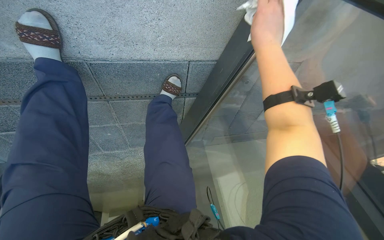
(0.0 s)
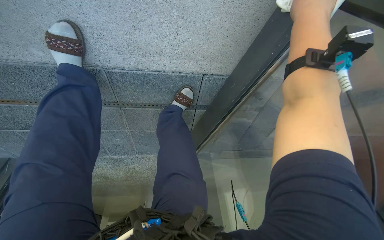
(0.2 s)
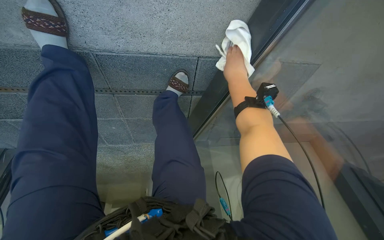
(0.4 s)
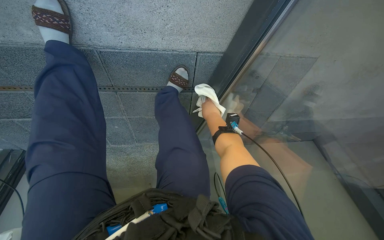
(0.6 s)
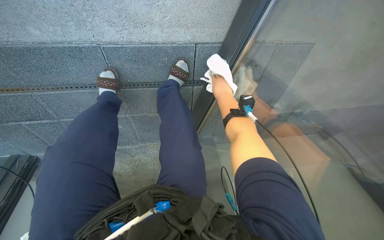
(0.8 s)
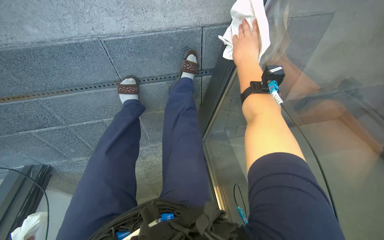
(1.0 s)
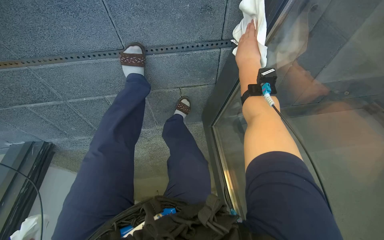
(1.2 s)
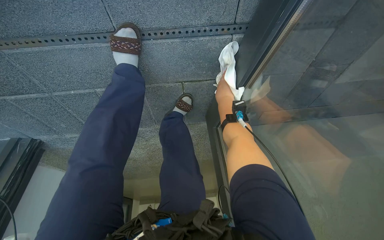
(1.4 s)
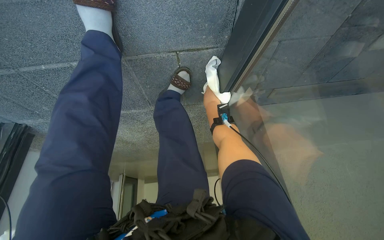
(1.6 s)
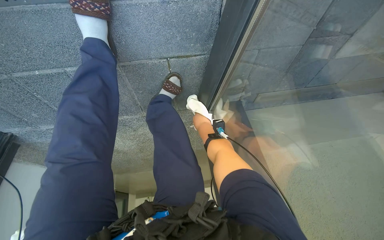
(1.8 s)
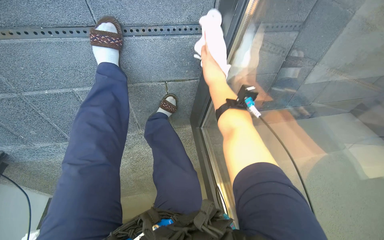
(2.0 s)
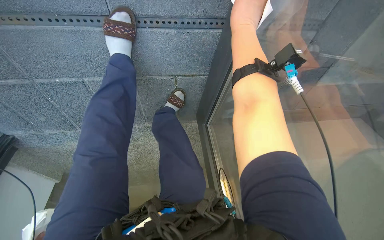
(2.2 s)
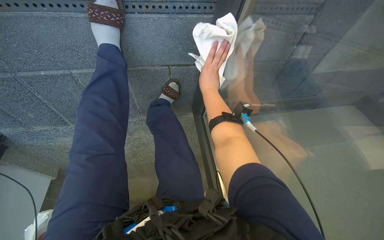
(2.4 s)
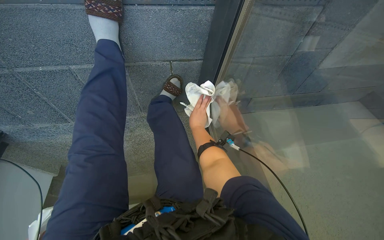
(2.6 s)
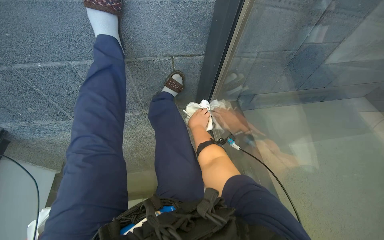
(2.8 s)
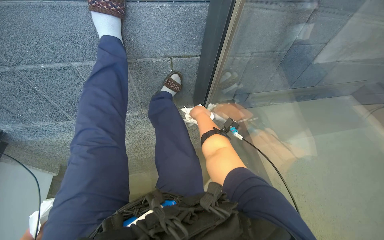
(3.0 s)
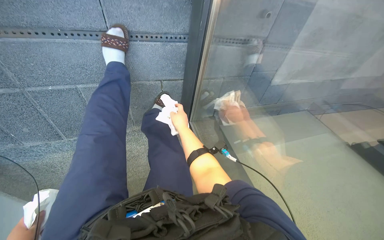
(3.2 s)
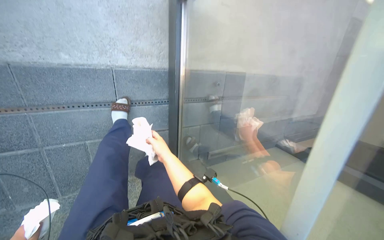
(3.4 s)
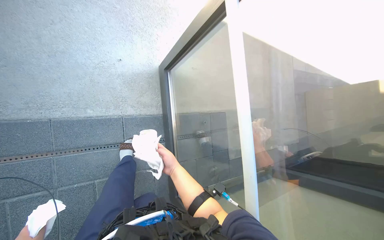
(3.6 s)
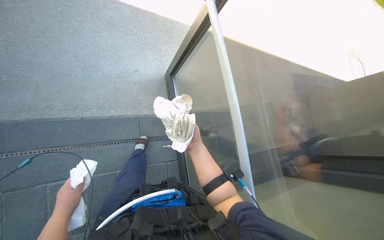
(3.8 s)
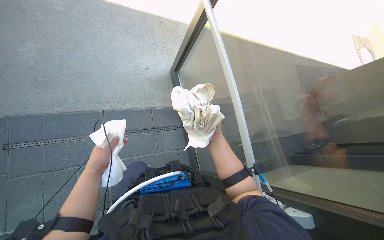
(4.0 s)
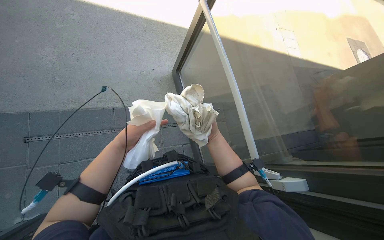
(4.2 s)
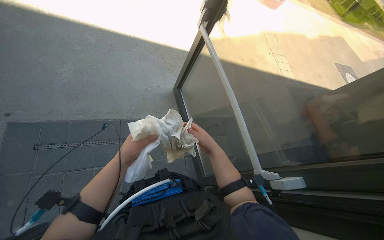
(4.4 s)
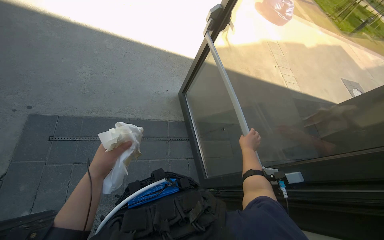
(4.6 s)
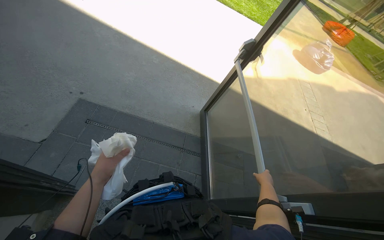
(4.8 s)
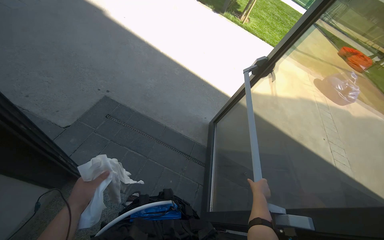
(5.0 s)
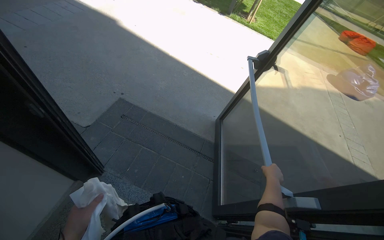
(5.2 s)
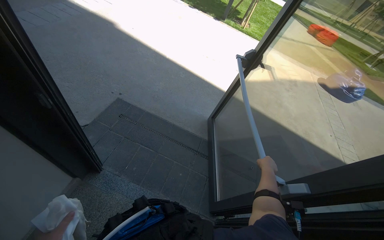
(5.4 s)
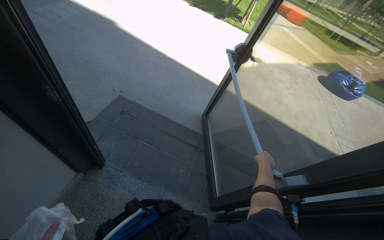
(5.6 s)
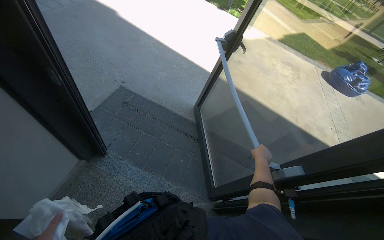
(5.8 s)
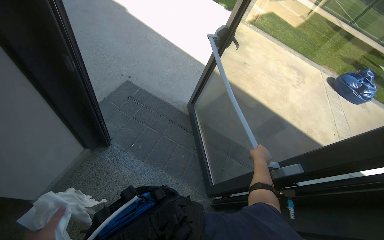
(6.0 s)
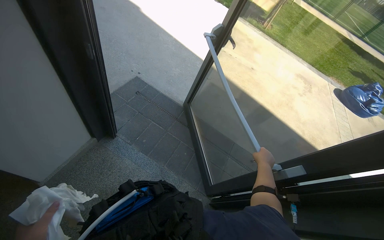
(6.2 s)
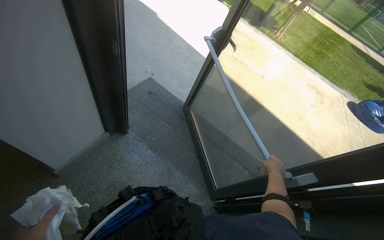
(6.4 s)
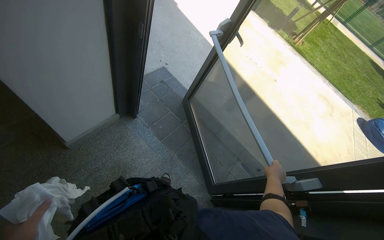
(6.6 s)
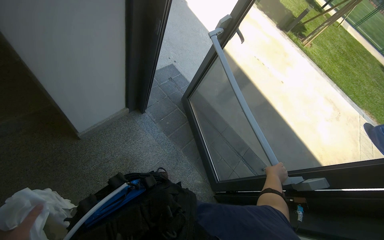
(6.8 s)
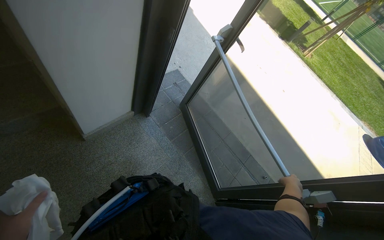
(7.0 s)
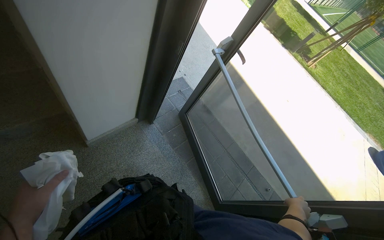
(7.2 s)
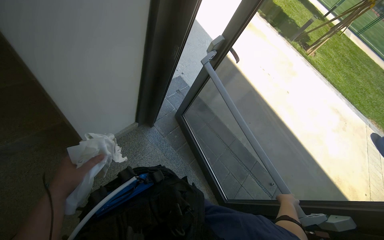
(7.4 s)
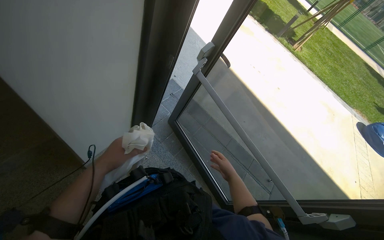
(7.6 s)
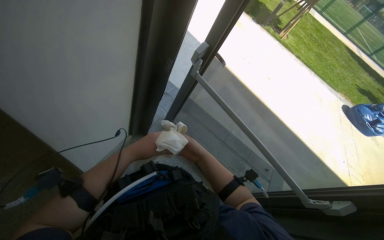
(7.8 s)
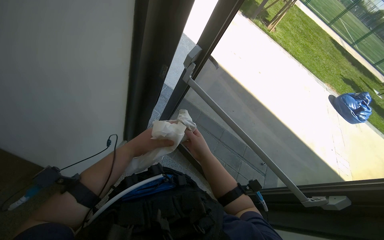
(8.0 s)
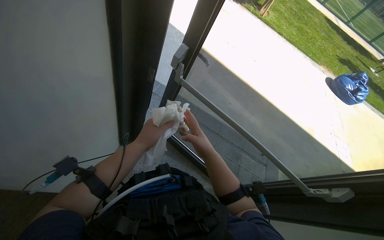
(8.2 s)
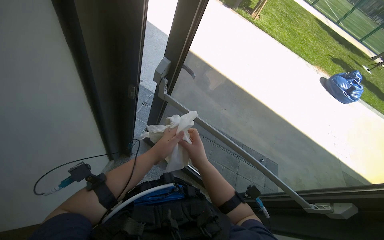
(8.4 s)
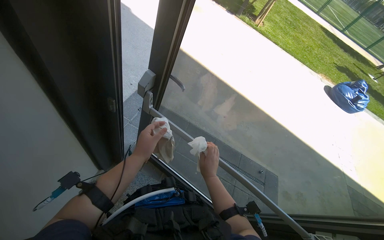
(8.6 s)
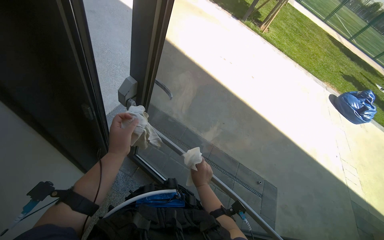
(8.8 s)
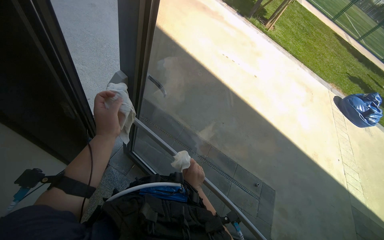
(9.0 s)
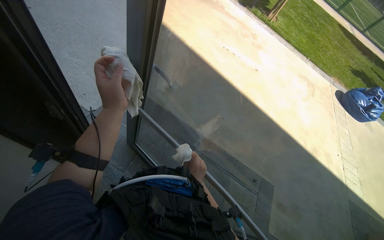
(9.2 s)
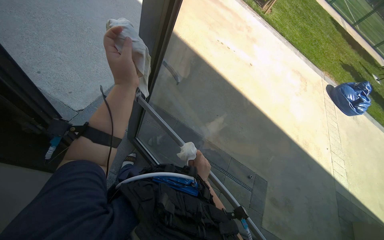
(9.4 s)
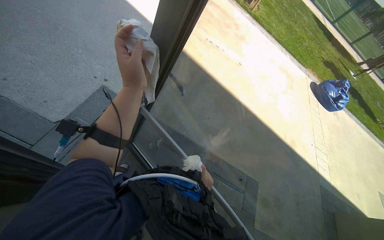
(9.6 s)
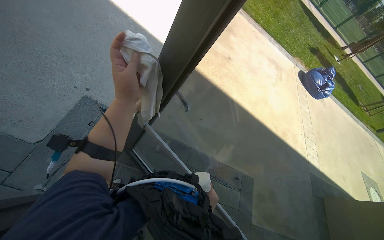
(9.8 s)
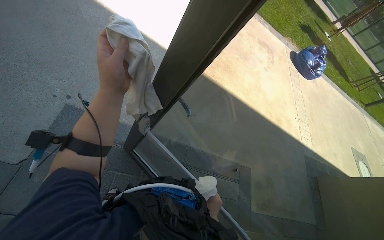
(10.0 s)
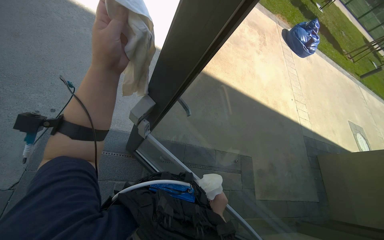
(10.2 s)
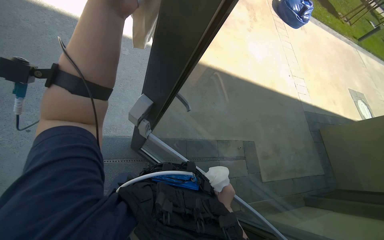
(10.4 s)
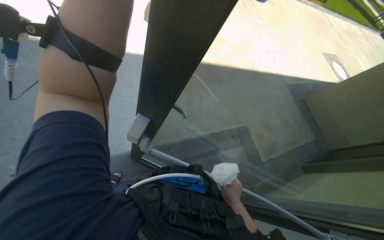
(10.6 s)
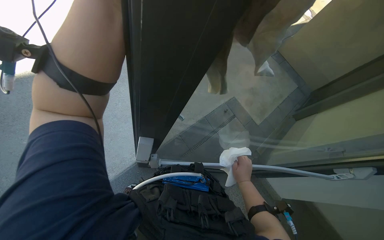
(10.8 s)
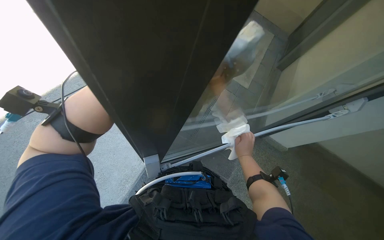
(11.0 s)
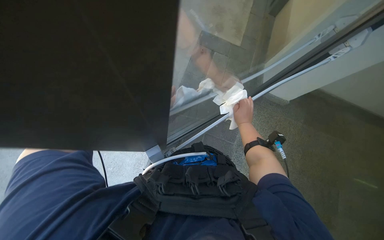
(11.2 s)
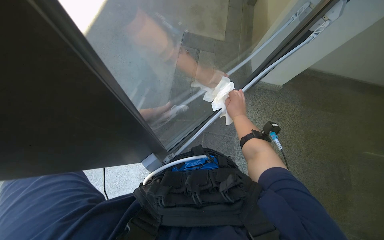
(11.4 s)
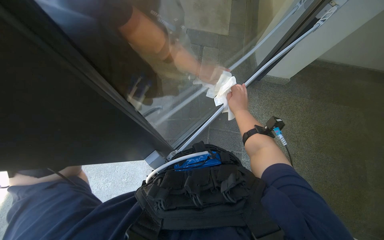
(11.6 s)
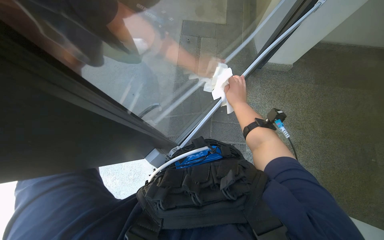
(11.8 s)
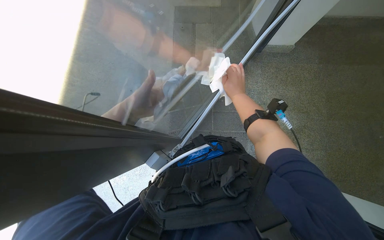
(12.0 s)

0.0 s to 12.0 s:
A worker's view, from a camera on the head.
Job: cleaning windows.
The whole recording: Wiping glass door. The worker wipes the glass door with a white cloth.
0.0 to 1.6 s: The wearer moves roughly 40 cm.
1.6 to 3.0 s: The right hand moves up and down the picture over roughly 25 cm, changing direction 2 times.
7.6 to 9.0 s: The camera is carried about 40 cm.
9.0 to 10.4 s: The head travels roughly 60 cm. The head rotates roughly 30 degrees to the right. The view tips downward by roughly 25 degrees.

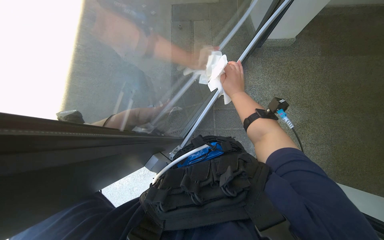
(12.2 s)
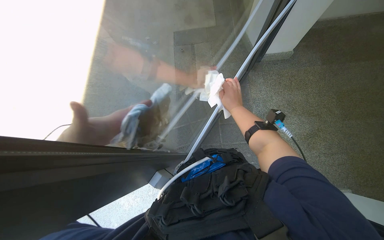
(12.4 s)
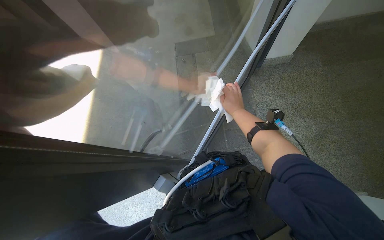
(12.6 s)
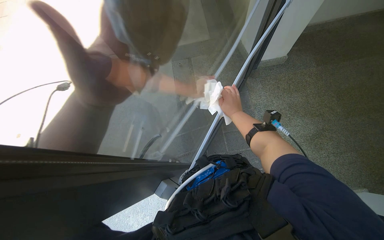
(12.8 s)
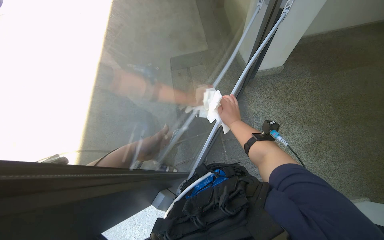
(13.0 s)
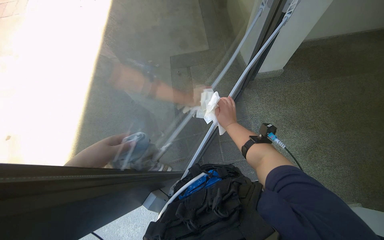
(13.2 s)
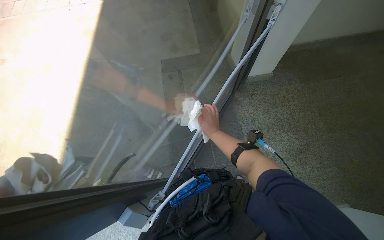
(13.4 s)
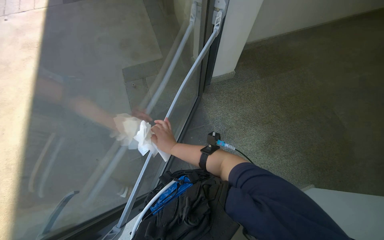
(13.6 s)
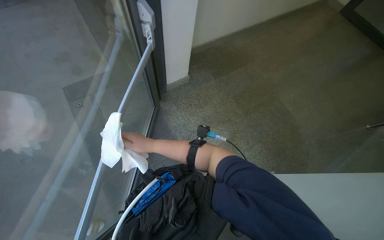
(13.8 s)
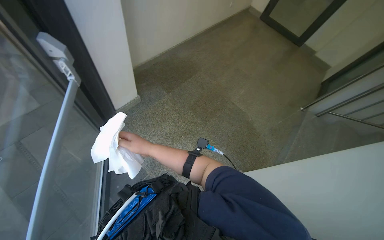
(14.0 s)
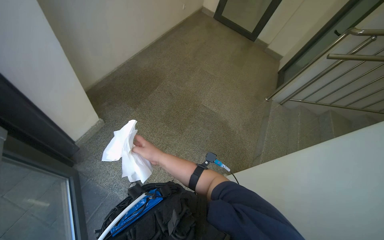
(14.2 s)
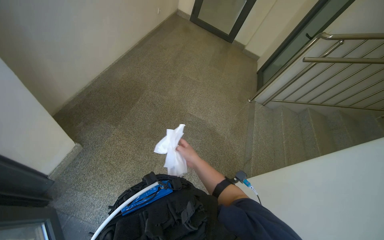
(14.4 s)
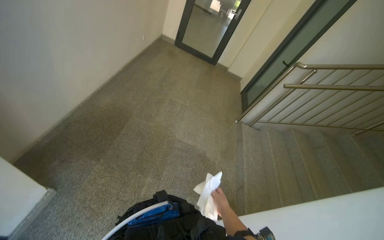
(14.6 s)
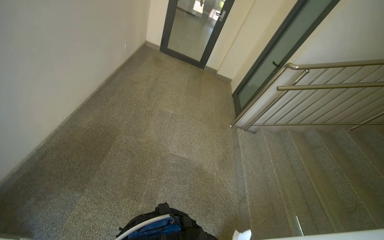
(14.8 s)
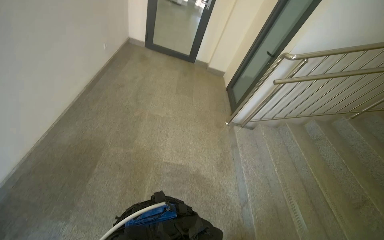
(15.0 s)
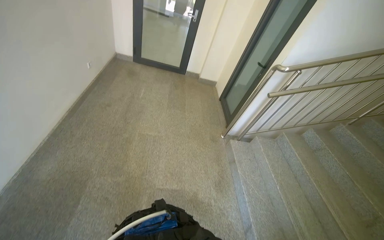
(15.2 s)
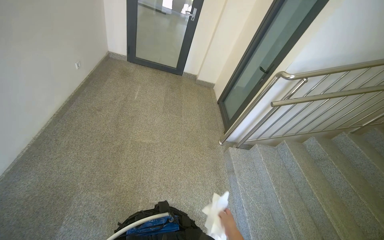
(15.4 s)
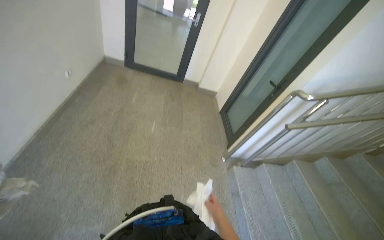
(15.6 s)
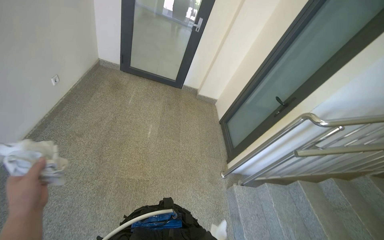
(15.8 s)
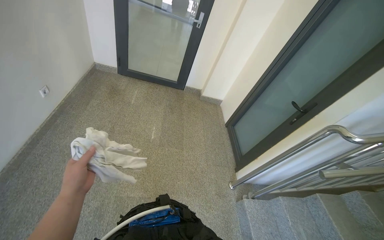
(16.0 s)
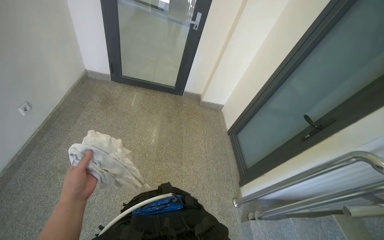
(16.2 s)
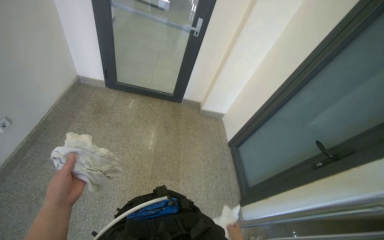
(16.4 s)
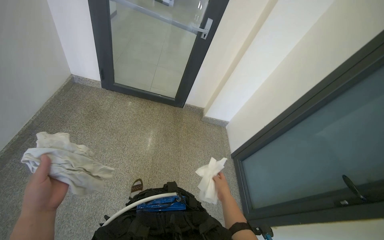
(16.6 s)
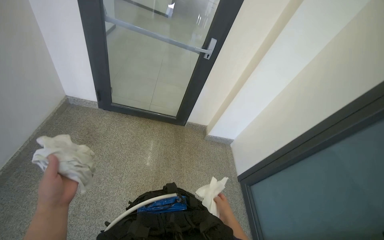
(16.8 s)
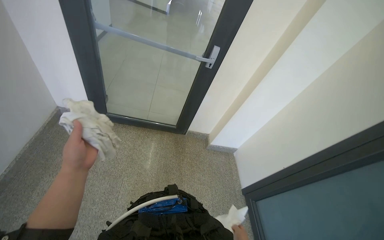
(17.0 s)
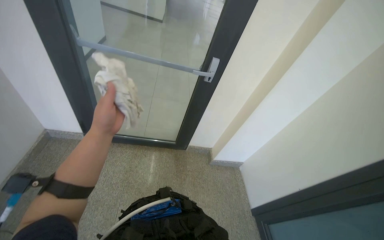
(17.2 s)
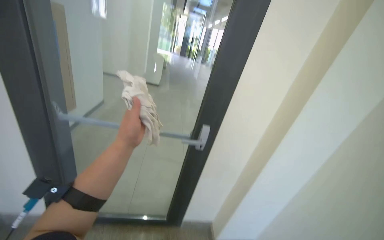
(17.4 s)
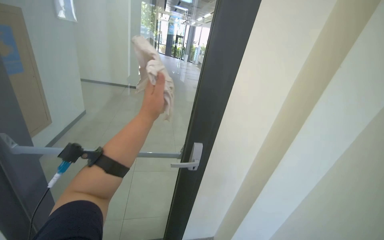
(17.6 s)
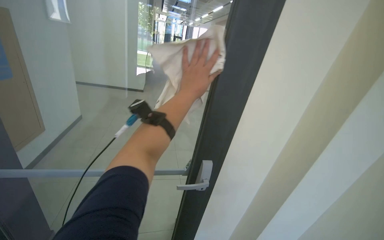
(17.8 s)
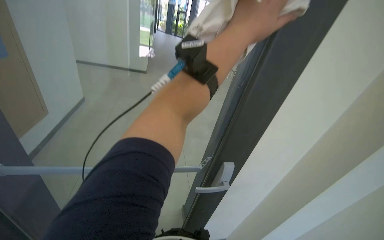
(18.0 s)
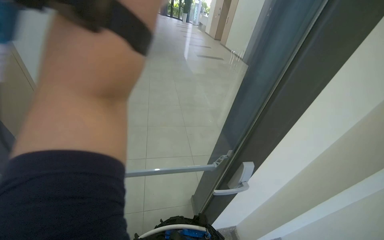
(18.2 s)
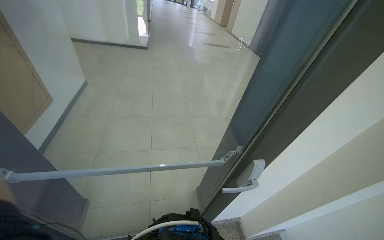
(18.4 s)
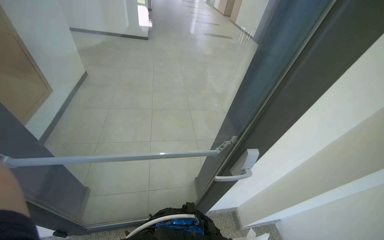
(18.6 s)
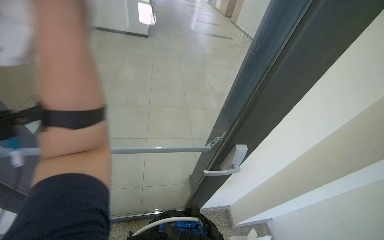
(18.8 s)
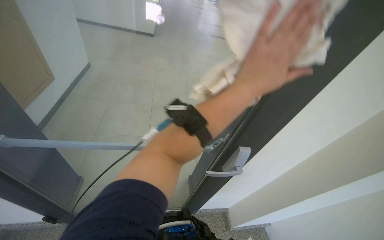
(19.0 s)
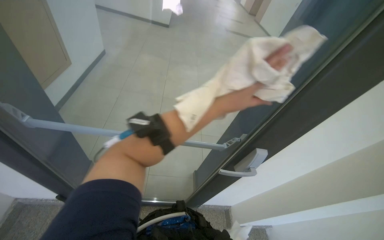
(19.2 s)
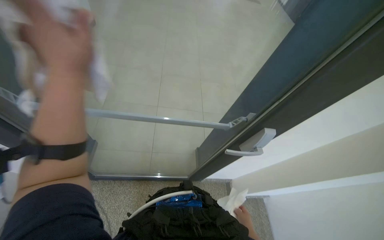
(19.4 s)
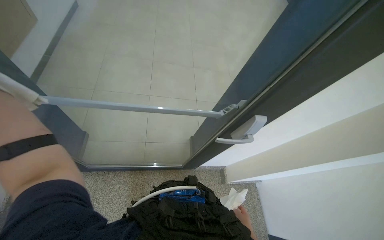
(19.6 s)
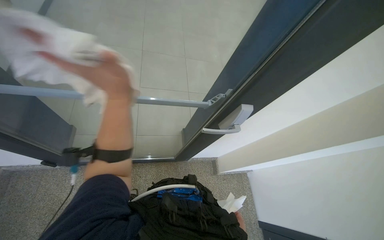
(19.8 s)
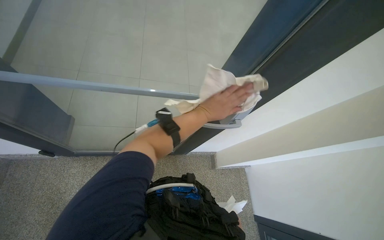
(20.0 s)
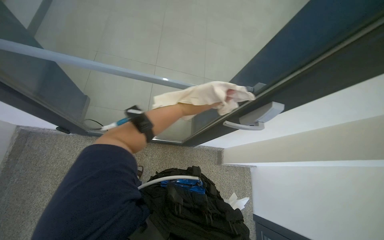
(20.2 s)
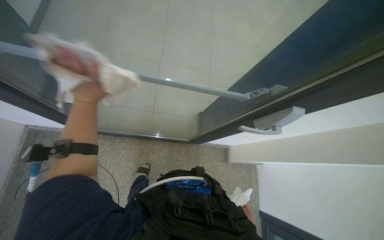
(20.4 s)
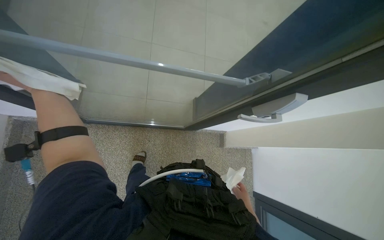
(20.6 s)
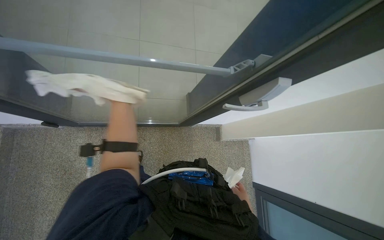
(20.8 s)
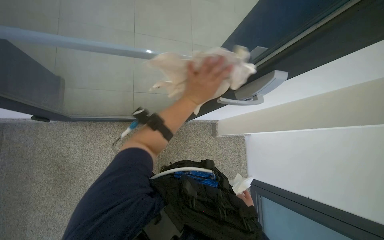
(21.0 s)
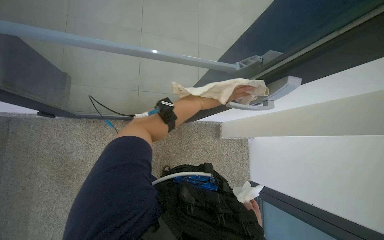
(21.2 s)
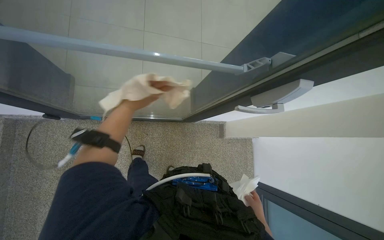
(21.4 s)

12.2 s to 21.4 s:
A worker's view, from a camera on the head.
Job: cleaning windows.
The whole recording: Wiping glass door. The worker wipes the glass door with a white cloth.
12.2 to 13.8 s: The head turns to the right by about 30 degrees. The wearer looks approximately 15 degrees further upward.
13.8 to 15.2 s: The head travels some 1 m. The wearer looks roughly 60 degrees further to the right.
16.8 to 18.4 s: The wearer looks about 40 degrees further upward.
18.4 to 19.8 s: The camera pitches downward, by some 20 degrees.
19.8 to 21.4 s: The view tilts roughly 15 degrees downward.
